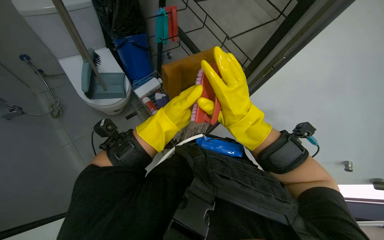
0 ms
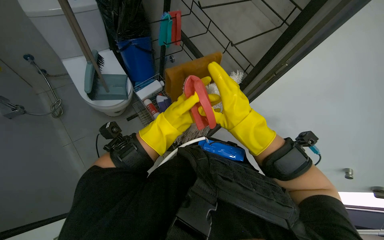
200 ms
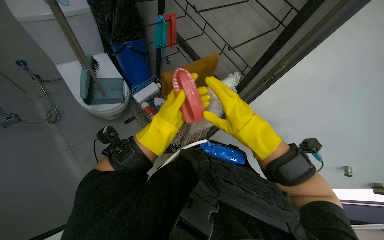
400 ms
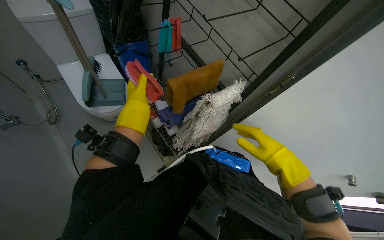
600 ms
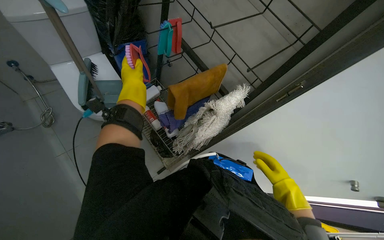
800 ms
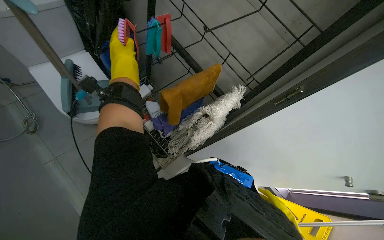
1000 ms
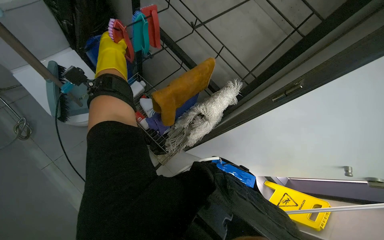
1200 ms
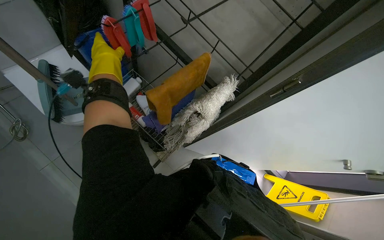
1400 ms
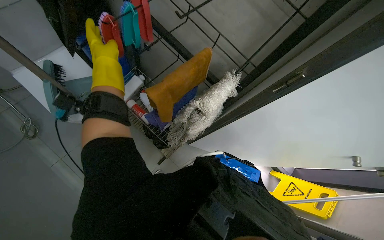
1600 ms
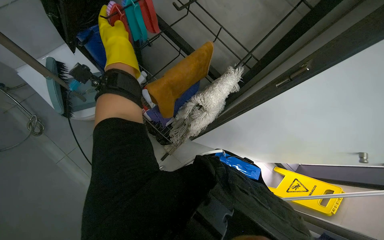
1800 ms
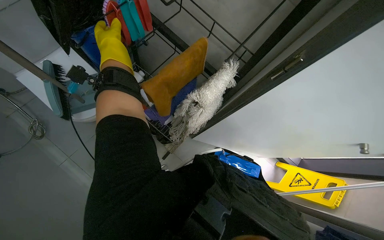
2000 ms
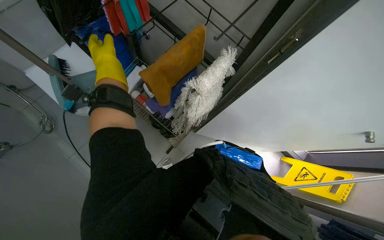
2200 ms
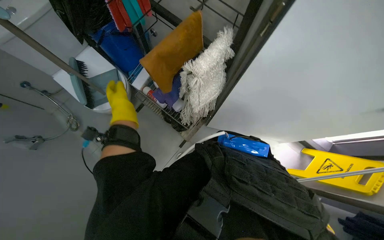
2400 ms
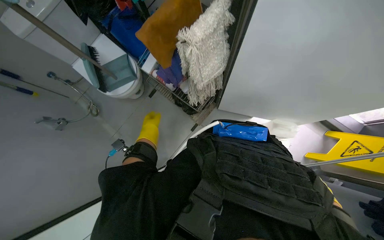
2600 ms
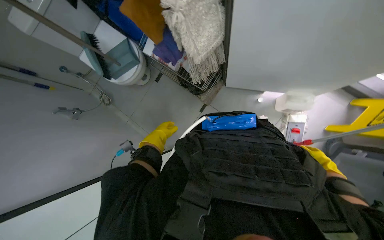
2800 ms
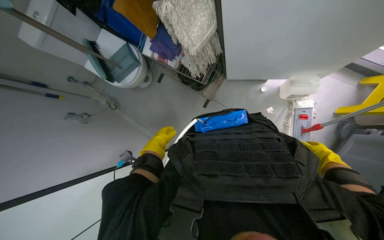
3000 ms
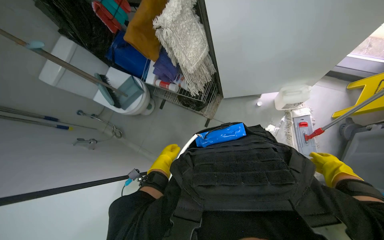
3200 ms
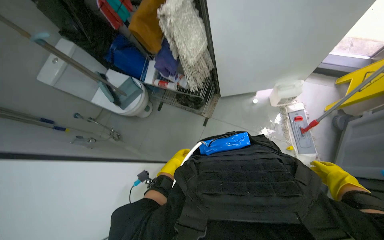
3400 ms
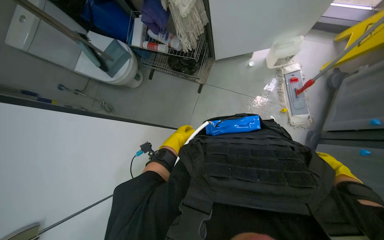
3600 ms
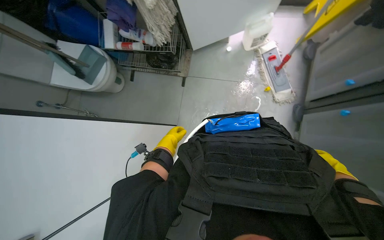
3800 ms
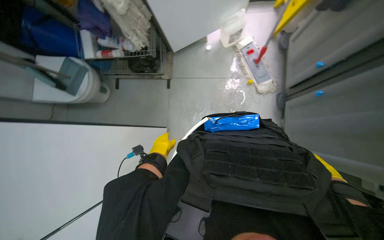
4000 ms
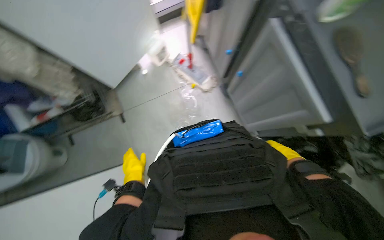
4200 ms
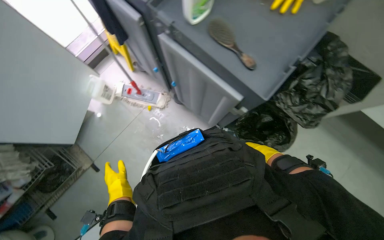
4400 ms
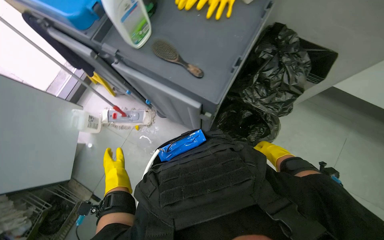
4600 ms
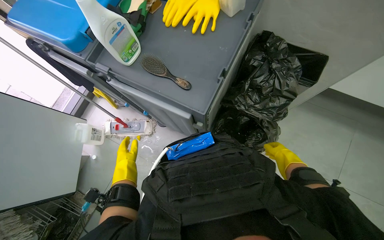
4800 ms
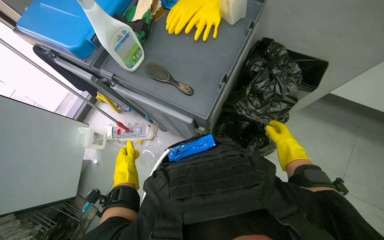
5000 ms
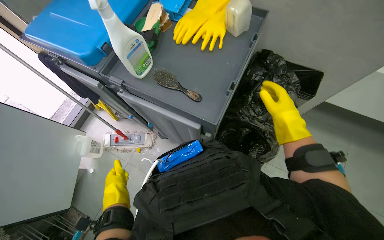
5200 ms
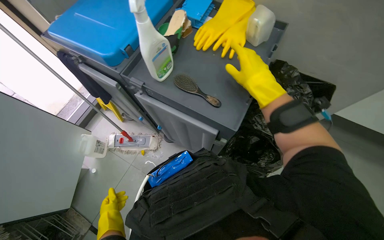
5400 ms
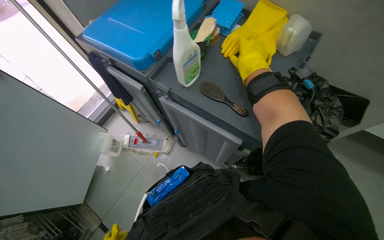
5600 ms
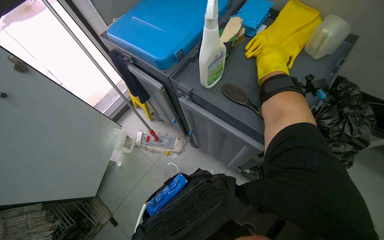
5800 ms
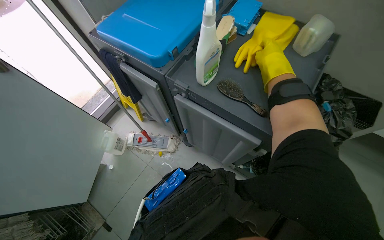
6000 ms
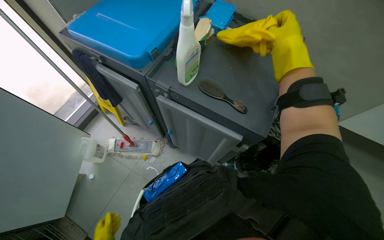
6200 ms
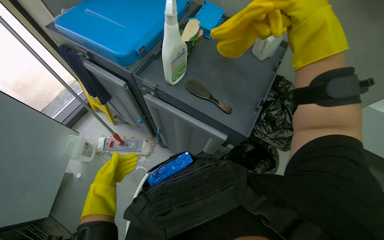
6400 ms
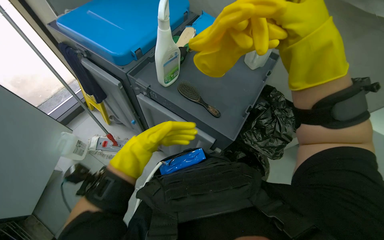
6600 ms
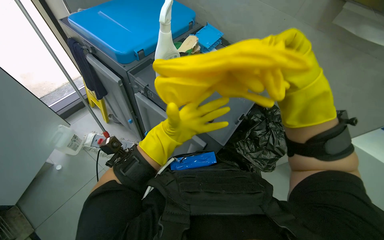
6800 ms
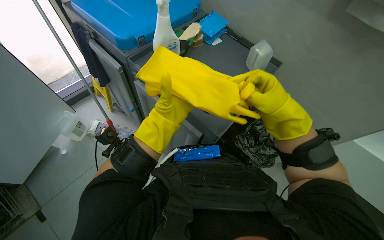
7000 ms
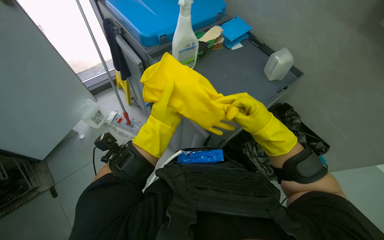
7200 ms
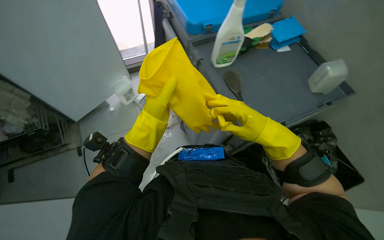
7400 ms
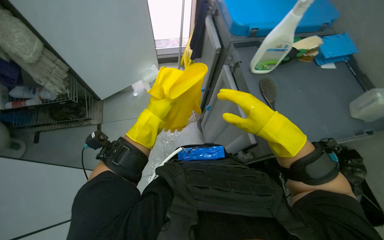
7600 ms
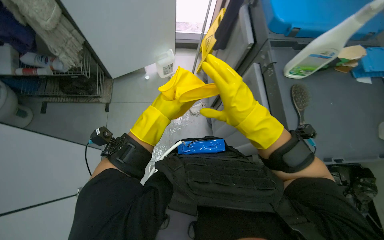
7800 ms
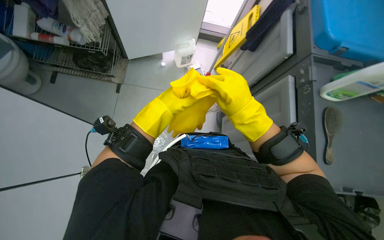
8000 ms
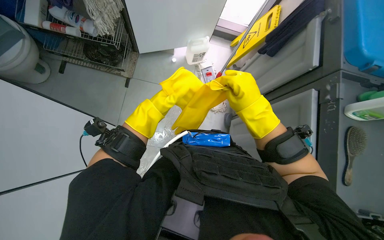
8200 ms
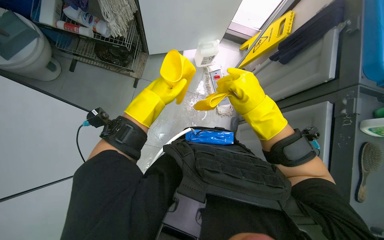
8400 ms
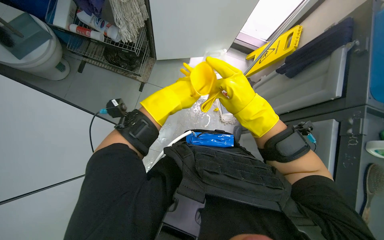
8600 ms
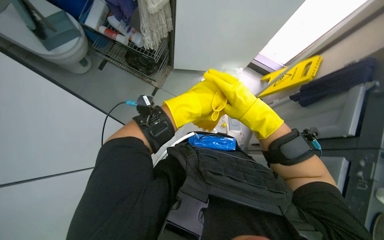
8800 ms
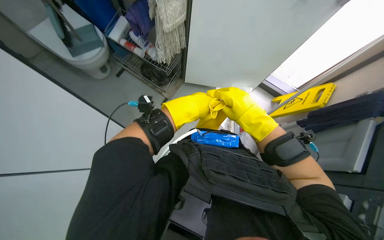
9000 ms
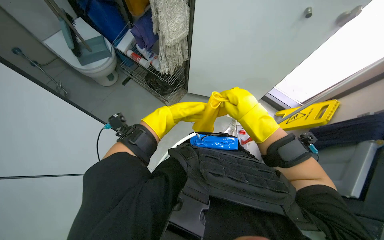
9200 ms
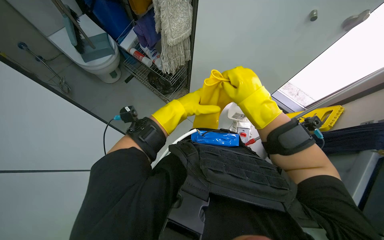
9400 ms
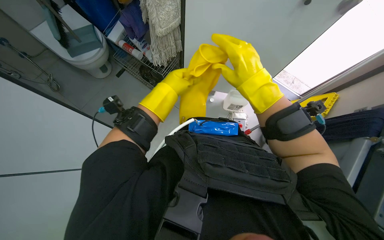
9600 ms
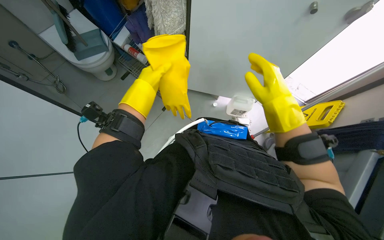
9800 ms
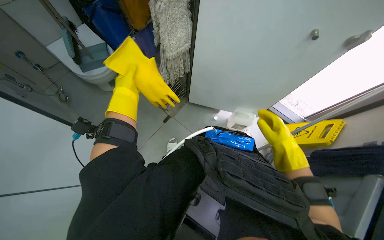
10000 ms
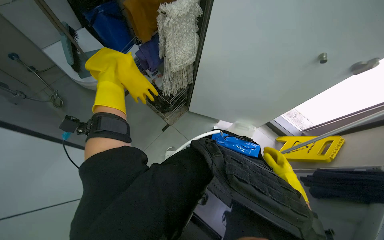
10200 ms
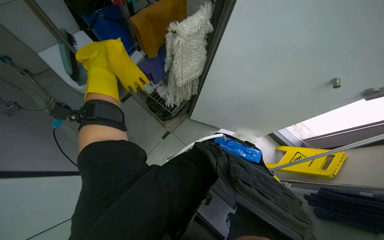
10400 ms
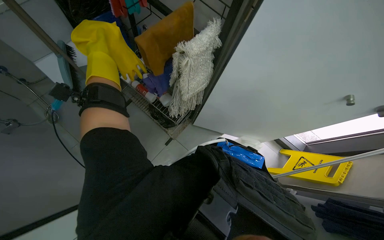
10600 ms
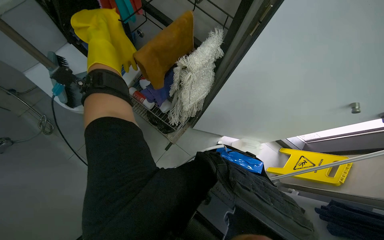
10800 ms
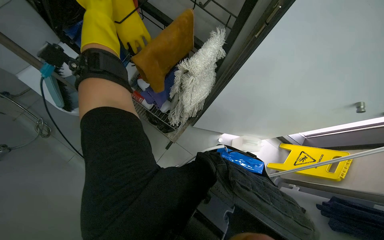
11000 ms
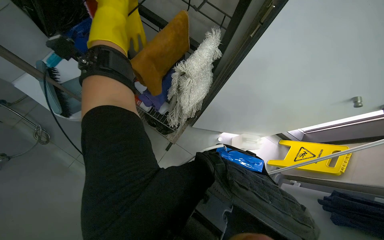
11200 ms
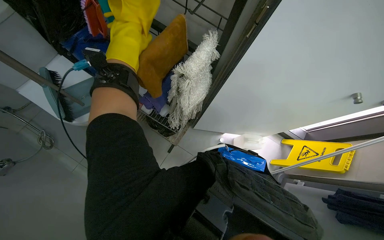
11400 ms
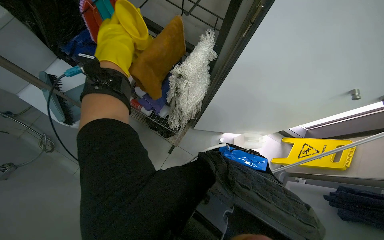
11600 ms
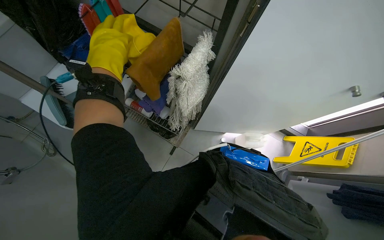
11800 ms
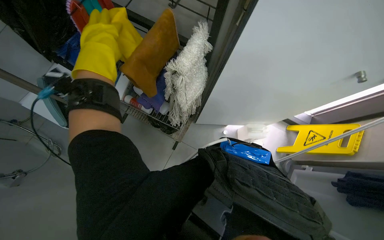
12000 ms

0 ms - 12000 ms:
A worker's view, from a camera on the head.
Job: organizing items.
The whole recording: Washing and storing broom and dustpan. The worker washes the broom and dustpan in the sink, puts them away in their place, and organizes the cleaning supplies.
0 ms - 1600 ms: The left hand goes approximately 30 cm up the picture and to the left.
1600 ms - 3000 ms: The view swings approximately 30 degrees to the left. The wearer looks about 15 degrees further downward.
3000 ms - 4400 ms: The camera travels about 60 cm. The wearer's head swings some 80 degrees to the right. The wearer looks about 15 degrees further upward.
4400 ms - 6000 ms: The view tilts roughly 15 degrees upward.
6000 ms - 7600 ms: The head turns to the left by roughly 45 degrees.
7600 ms - 9000 ms: Everything in view rotates approximately 45 degrees clockwise.
9000 ms - 10400 ms: The right hand shifts roughly 60 cm up the picture and to the left.

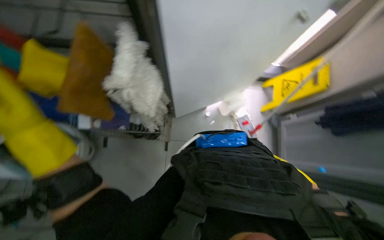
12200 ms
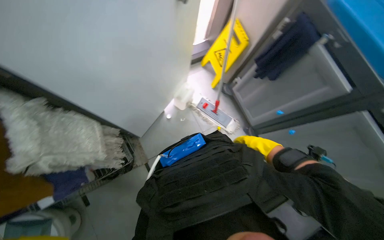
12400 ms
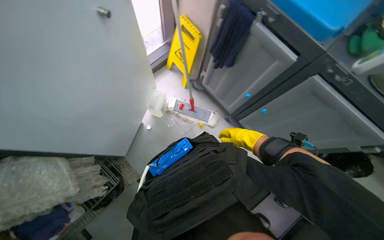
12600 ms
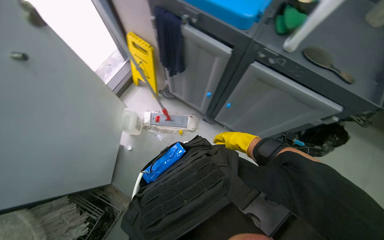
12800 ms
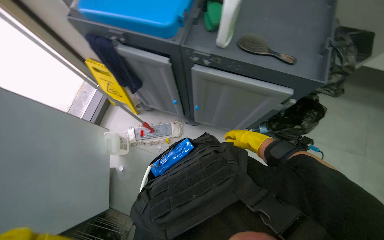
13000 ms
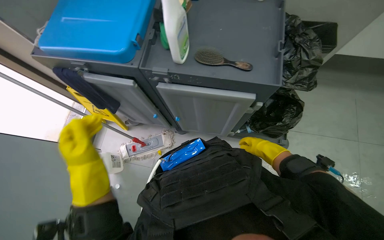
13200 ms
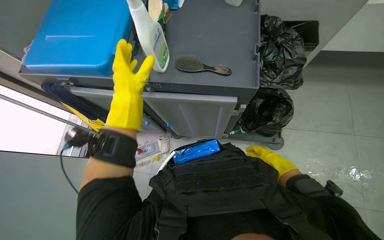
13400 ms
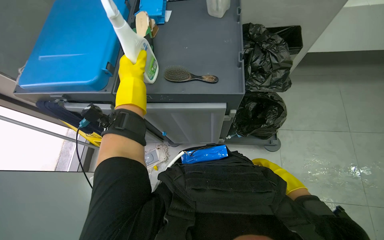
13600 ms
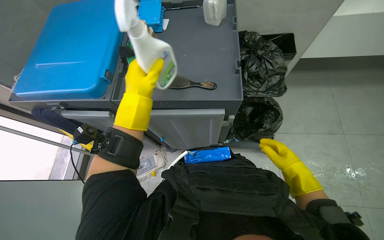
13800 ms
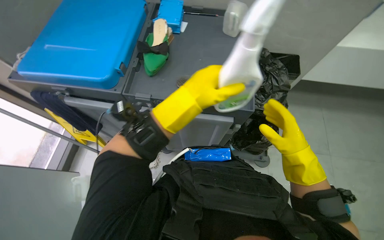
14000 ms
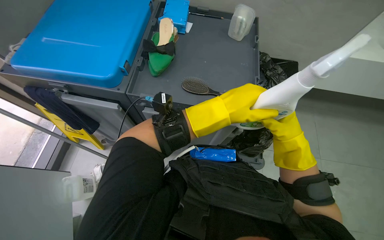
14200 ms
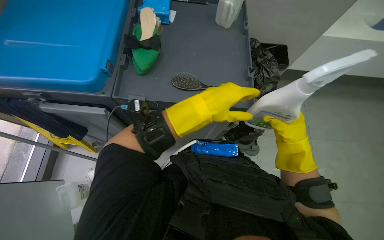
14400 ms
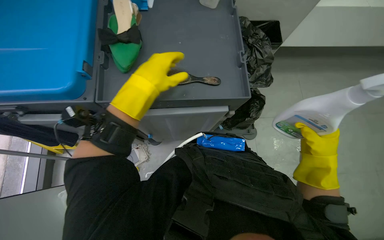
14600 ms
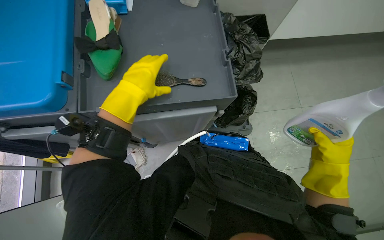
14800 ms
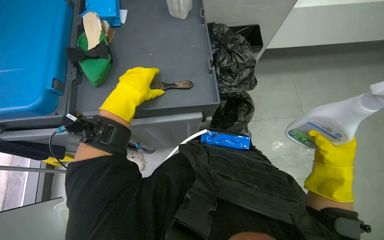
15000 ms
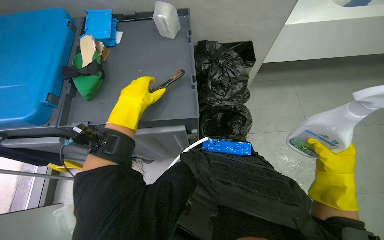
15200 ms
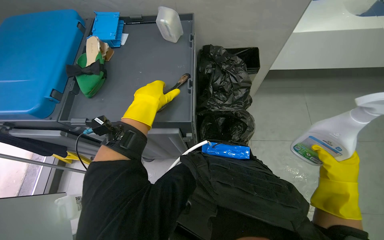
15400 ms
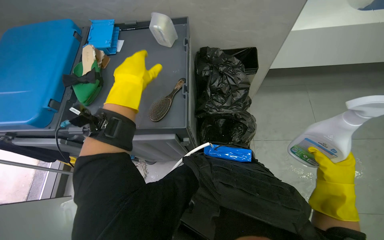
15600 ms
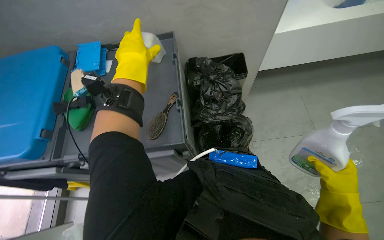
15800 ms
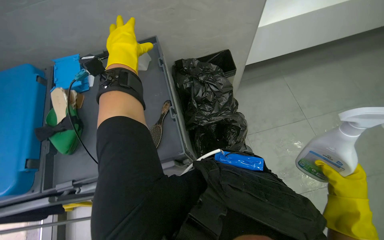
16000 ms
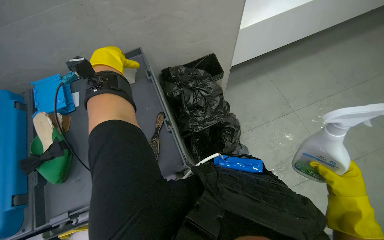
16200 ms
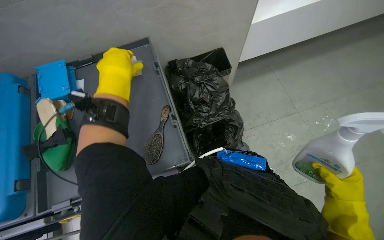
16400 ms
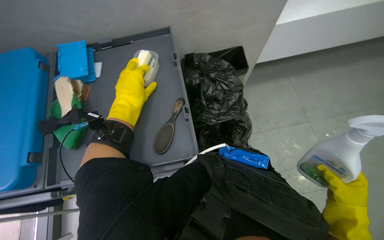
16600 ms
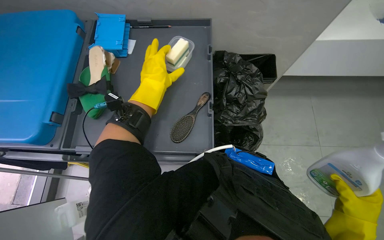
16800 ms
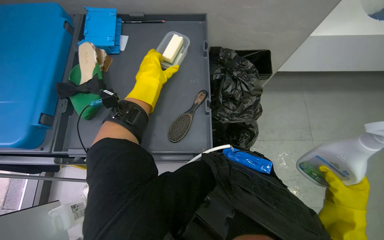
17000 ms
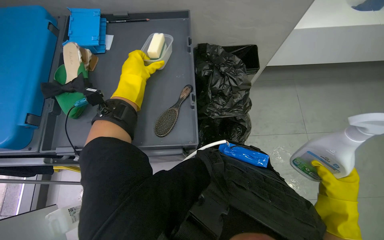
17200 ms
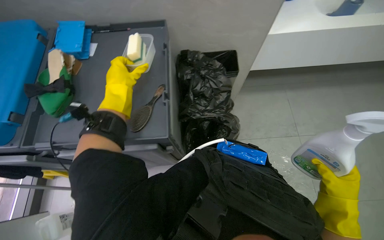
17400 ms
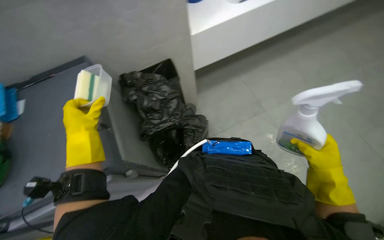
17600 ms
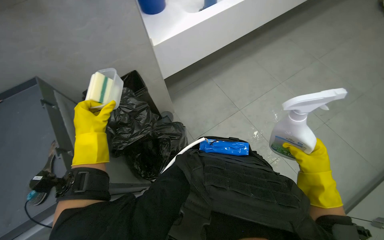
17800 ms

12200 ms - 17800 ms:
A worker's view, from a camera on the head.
Job: organizing items.
The whole recording: Washing and storing broom and dustpan. The worker washes the broom and dustpan in the sink, puts them away in their place, and organizes the cleaning supplies.
12200 ms - 13600 ms: The head travels roughly 70 cm. The wearer looks some 95 degrees further to the right.
13600 ms - 15000 ms: The head rotates about 15 degrees to the right. The right hand heads nearer to the camera, covering about 10 cm.
15000 ms - 16400 ms: The left hand travels up the picture by approximately 30 cm.

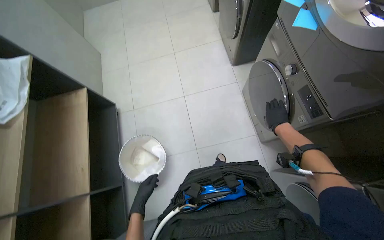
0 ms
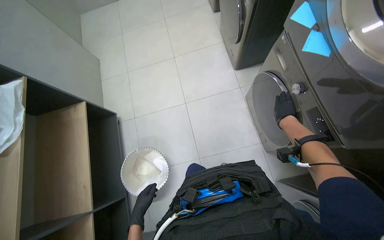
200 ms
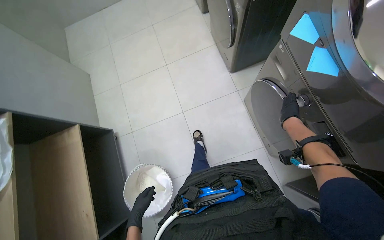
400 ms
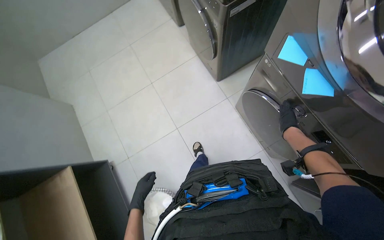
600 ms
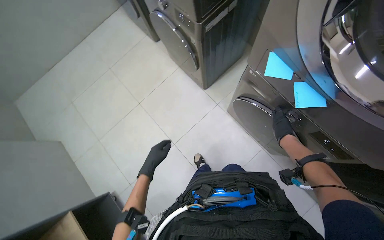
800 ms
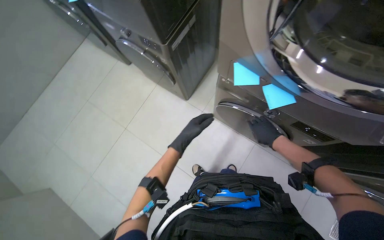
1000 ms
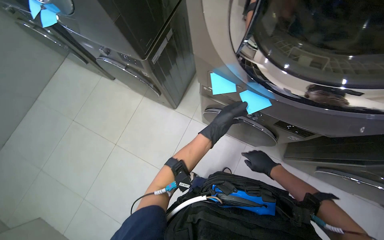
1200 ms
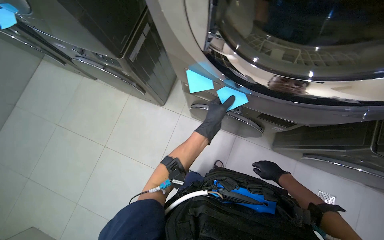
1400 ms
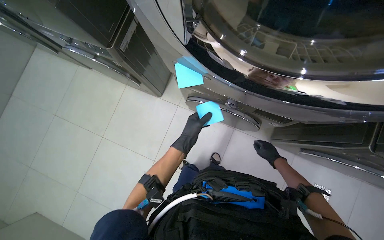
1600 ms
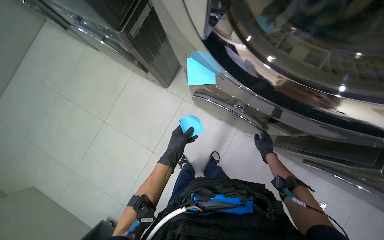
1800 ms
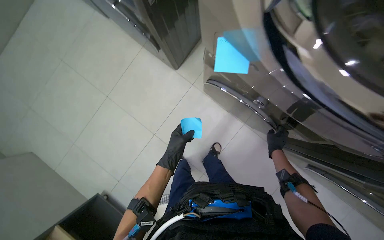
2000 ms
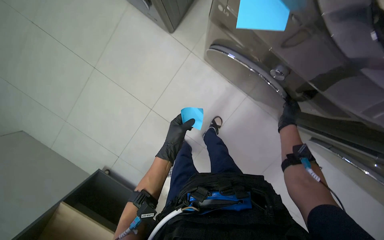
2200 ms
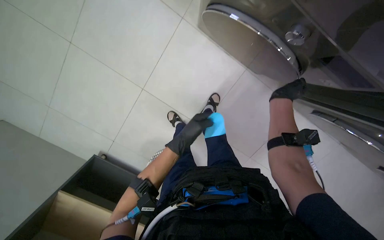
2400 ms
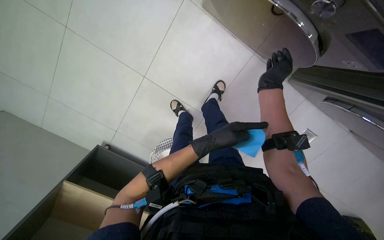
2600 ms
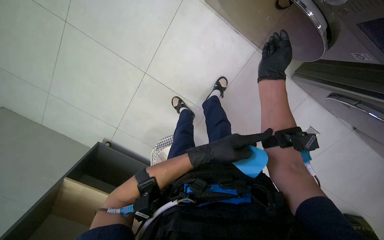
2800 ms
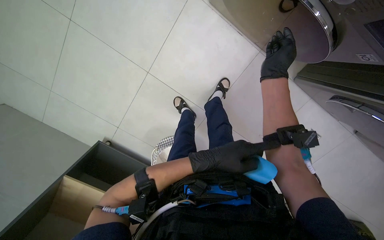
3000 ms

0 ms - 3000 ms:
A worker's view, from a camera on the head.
Job: managing laundry.
The whole recording: Transferring laundry between machines. The worker removes laundry from the washing machine and transfers it into the dryer, then adjusts the dryer settings.
0 ms - 1600 ms: The head travels about 50 cm. The head rotates approximately 55 degrees to the right.
1600 ms - 3000 ms: The camera pitches downward, by some 35 degrees.
